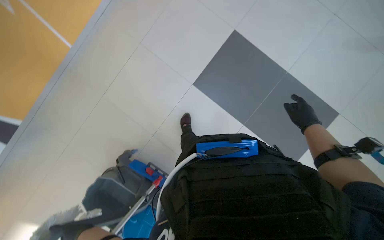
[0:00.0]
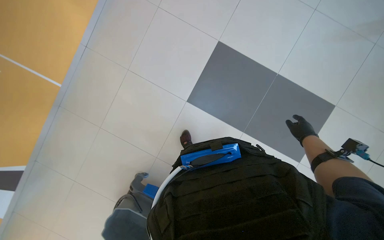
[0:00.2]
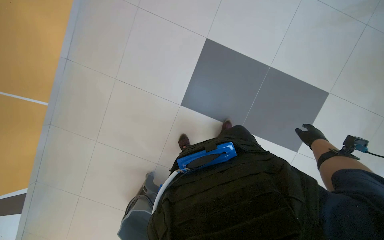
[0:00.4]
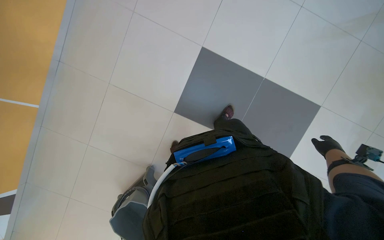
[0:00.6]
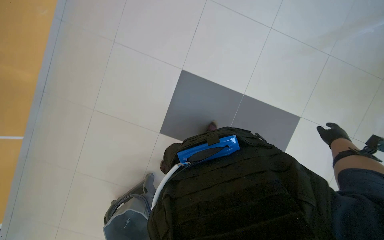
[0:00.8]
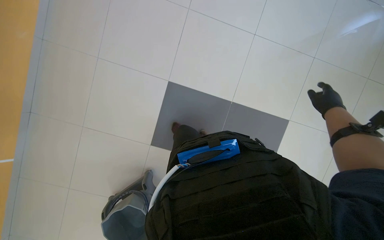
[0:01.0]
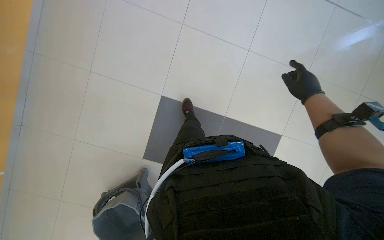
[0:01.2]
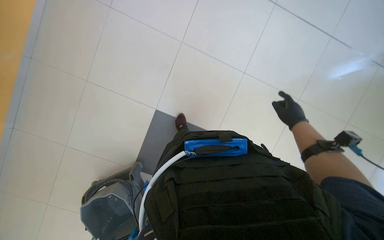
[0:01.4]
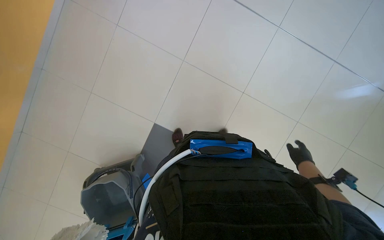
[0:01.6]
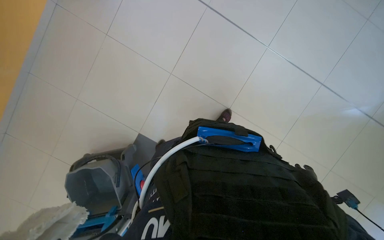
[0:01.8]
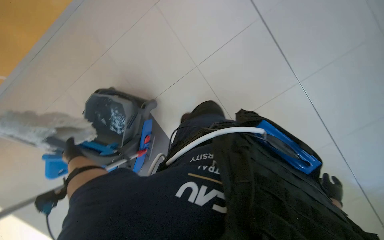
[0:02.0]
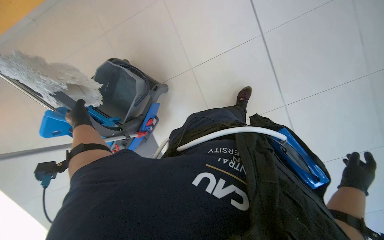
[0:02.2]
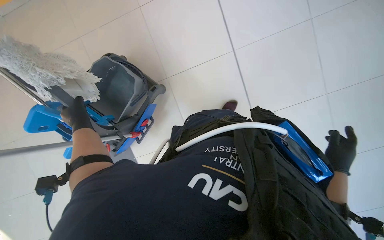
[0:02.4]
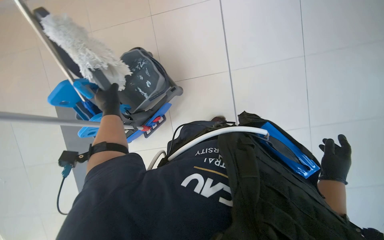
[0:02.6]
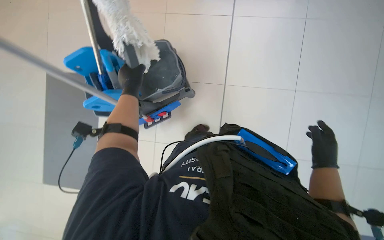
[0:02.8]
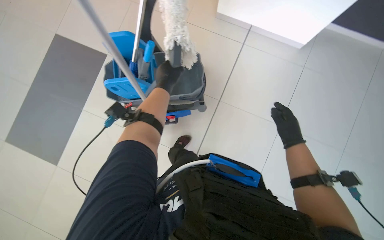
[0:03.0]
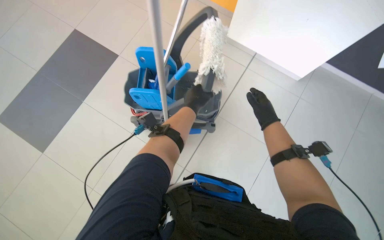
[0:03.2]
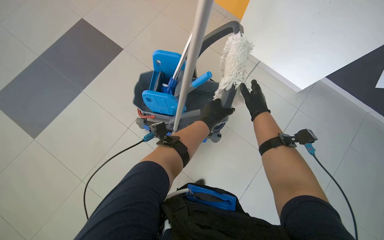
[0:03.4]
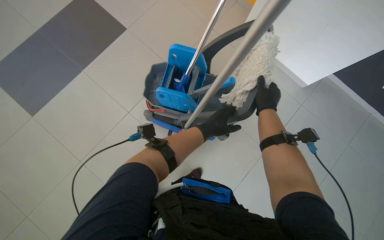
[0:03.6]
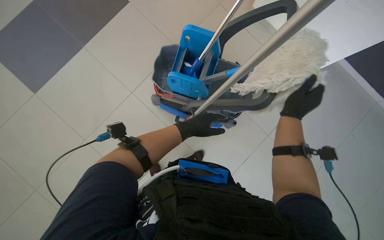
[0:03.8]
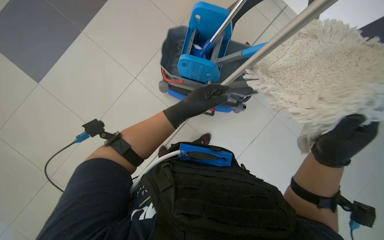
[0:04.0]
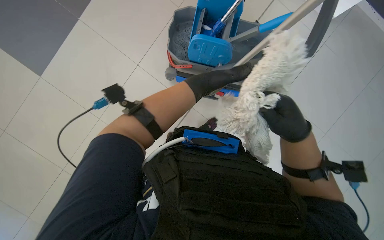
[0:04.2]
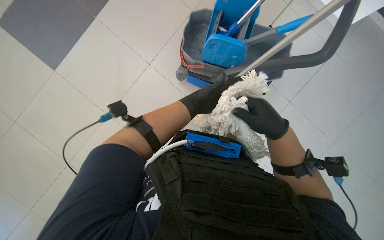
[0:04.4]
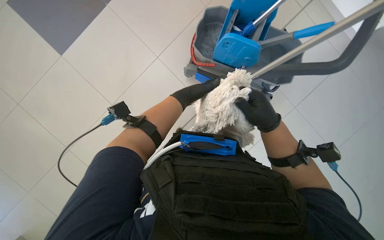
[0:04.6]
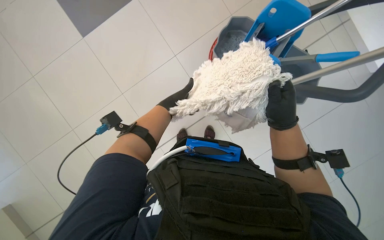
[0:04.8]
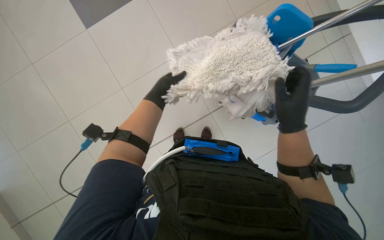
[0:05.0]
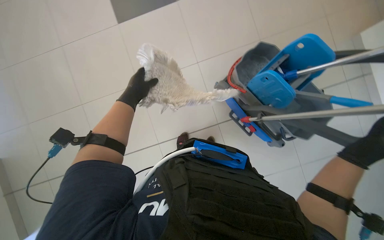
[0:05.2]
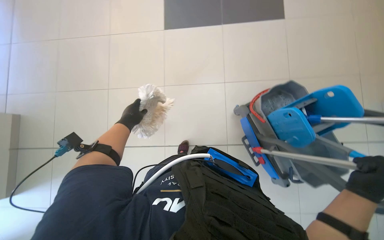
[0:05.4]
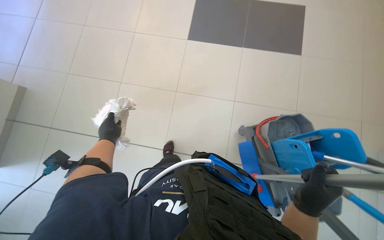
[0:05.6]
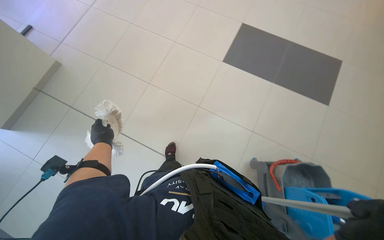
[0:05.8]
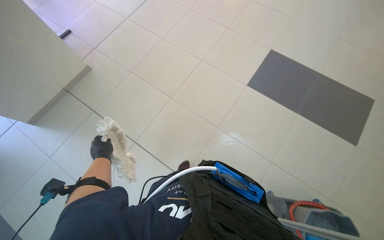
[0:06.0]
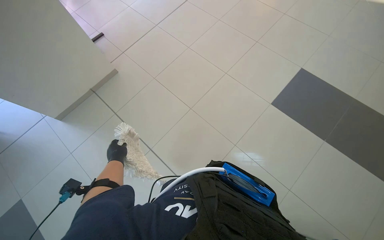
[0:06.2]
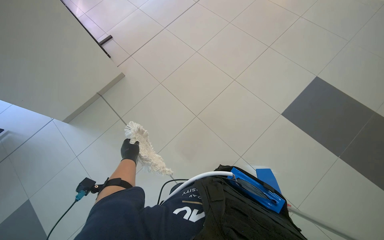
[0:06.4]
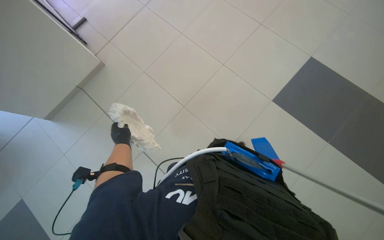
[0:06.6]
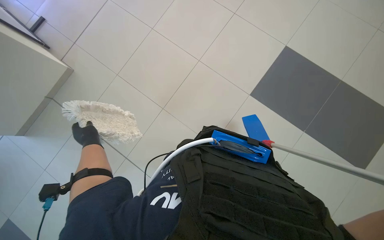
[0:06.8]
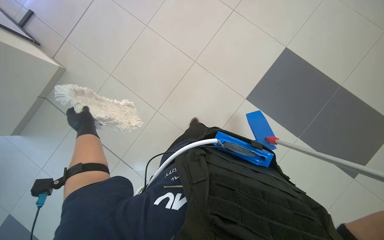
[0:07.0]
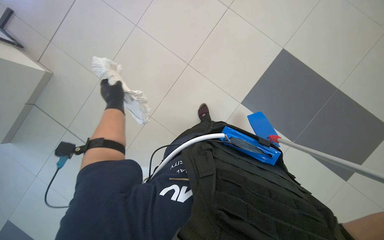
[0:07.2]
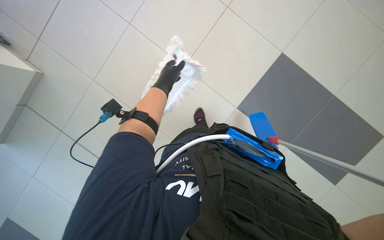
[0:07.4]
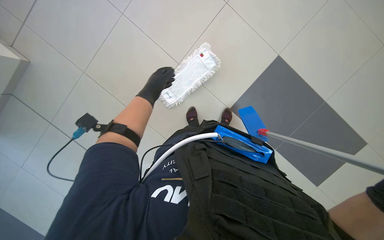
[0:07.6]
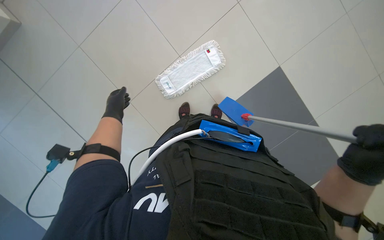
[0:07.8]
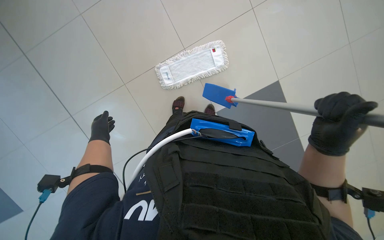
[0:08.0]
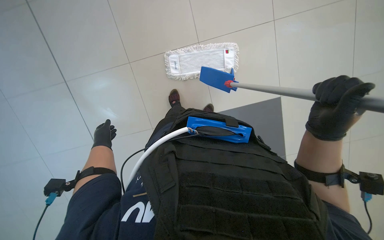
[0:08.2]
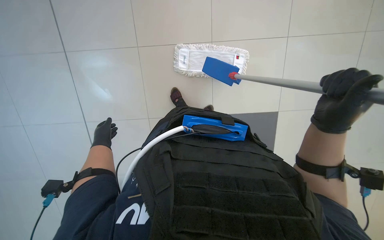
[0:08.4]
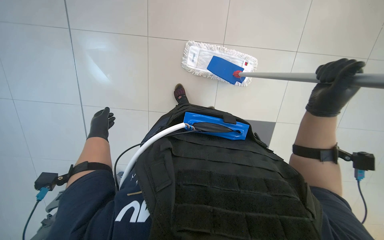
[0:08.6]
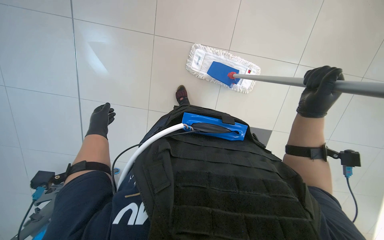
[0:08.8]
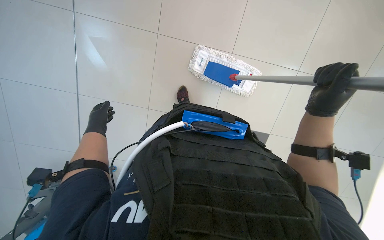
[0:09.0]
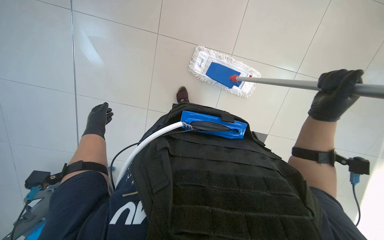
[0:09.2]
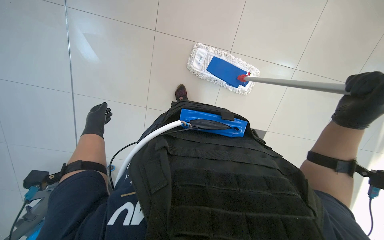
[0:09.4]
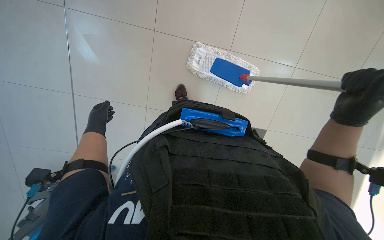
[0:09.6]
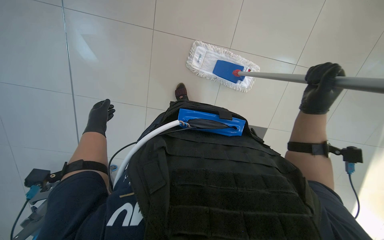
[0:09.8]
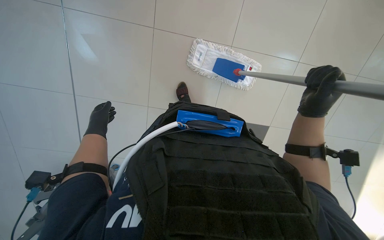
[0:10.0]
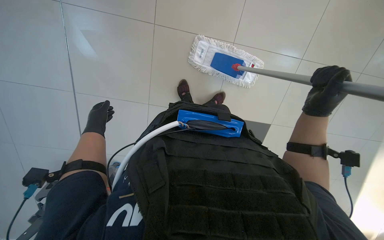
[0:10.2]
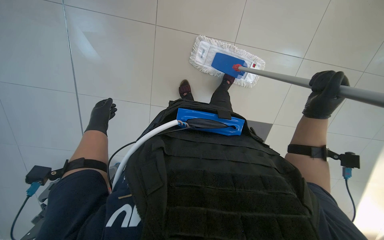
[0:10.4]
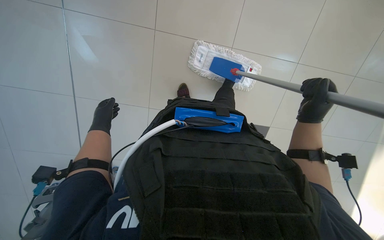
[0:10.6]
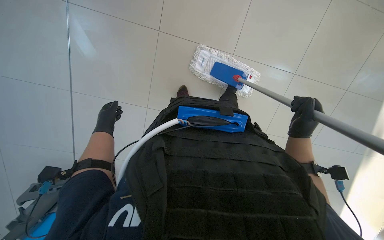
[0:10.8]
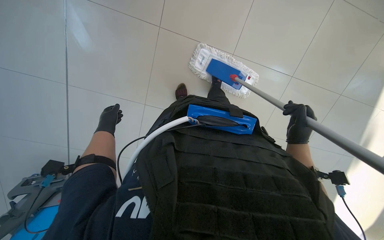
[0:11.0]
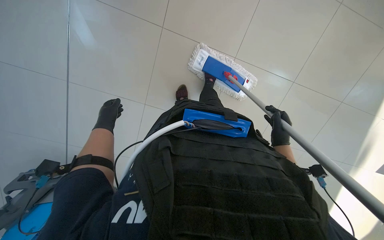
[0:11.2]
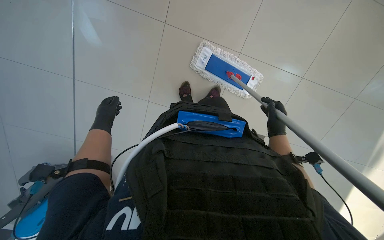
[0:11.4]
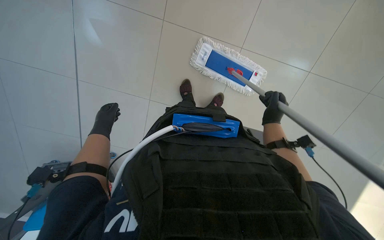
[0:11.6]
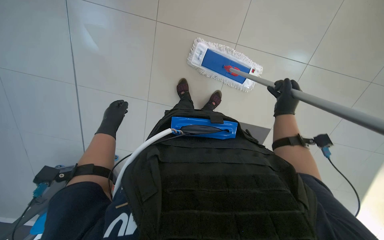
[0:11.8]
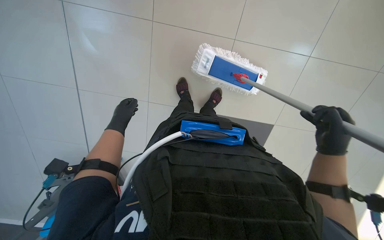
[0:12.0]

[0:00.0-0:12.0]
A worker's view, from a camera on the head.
Job: mopping floor.
The whole recording: Mopping floor. The worker mops the floor with a blue mop, periodically wringing it out.
0:00.0 to 0:01.6: The right hand is displaced farther from the camera by some 10 cm.
0:01.6 to 0:03.0: The scene turns roughly 65 degrees clockwise in the picture.
0:03.0 to 0:04.4: The left hand shifts roughly 10 cm to the right, and reaches about 20 cm down the picture, then returns.
0:06.0 to 0:07.6: The left hand shifts some 25 cm up the picture and to the right.
0:07.6 to 0:09.0: The view tips downward by about 15 degrees. The left hand is displaced to the left and down the picture by some 30 cm.
0:09.0 to 0:10.4: The hands make small movements and keep their place.
0:10.4 to 0:12.0: The left hand travels to the right by some 10 cm. Meanwhile the right hand reaches some 15 cm farther from the camera, then returns.

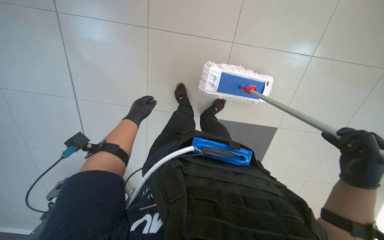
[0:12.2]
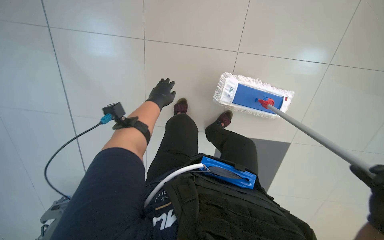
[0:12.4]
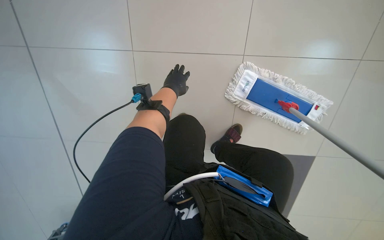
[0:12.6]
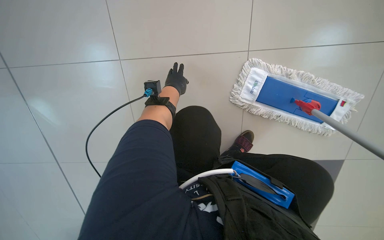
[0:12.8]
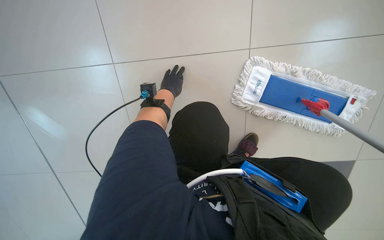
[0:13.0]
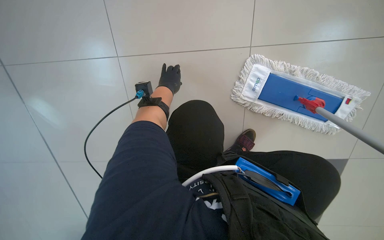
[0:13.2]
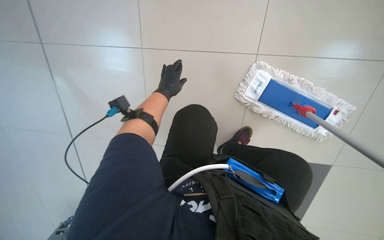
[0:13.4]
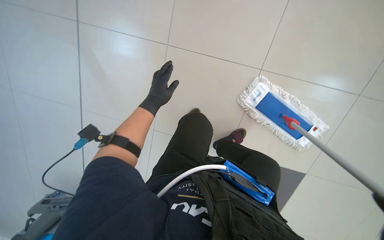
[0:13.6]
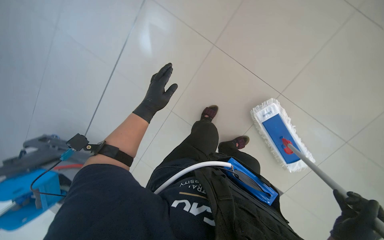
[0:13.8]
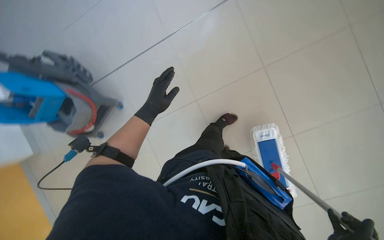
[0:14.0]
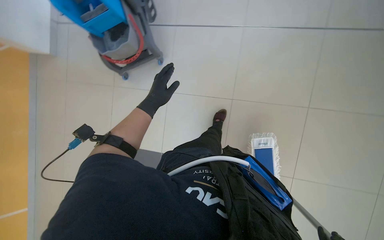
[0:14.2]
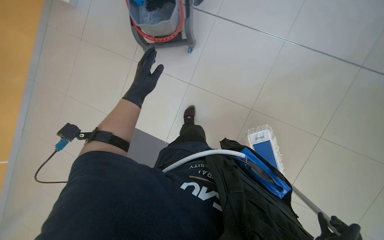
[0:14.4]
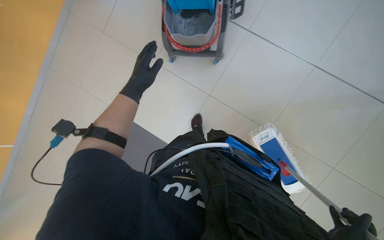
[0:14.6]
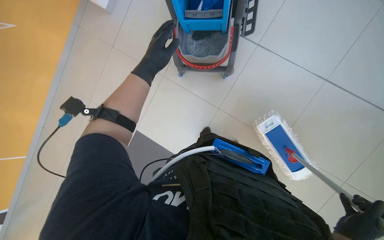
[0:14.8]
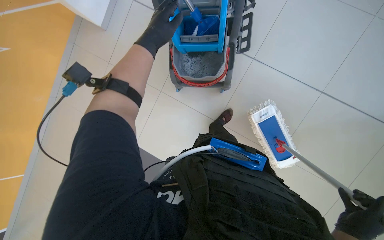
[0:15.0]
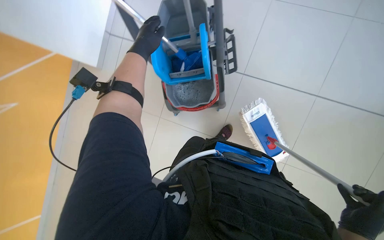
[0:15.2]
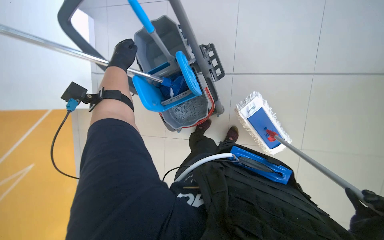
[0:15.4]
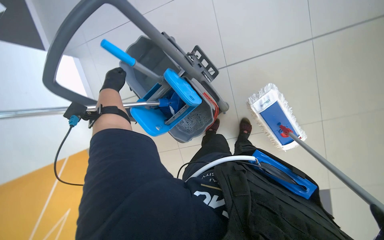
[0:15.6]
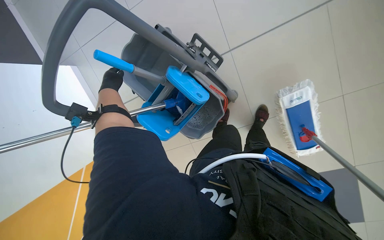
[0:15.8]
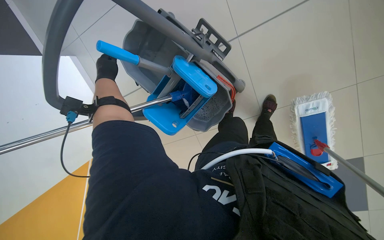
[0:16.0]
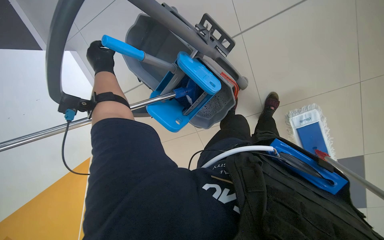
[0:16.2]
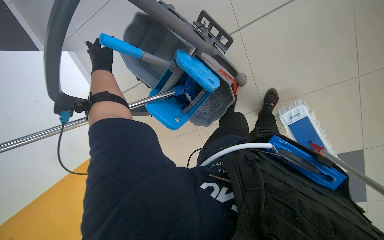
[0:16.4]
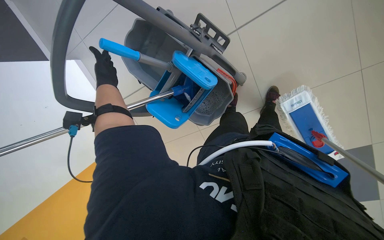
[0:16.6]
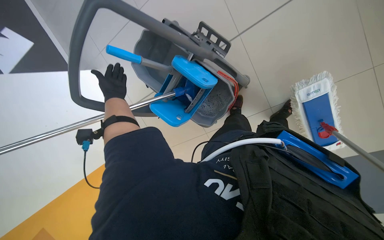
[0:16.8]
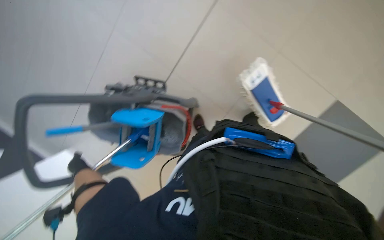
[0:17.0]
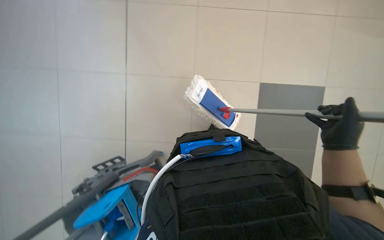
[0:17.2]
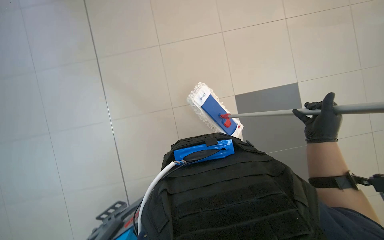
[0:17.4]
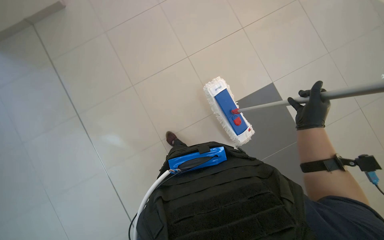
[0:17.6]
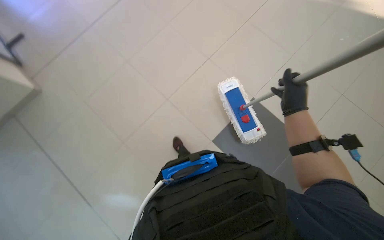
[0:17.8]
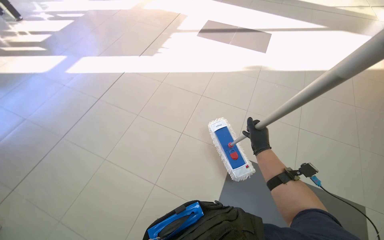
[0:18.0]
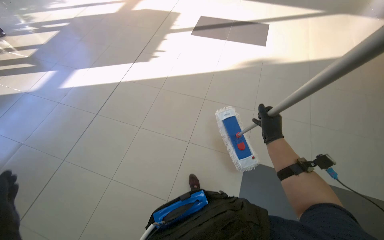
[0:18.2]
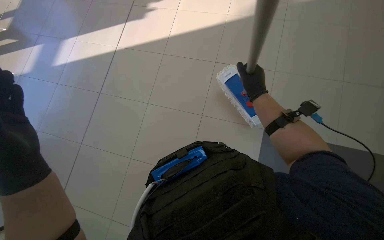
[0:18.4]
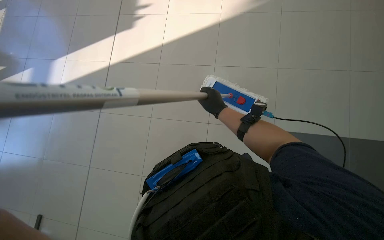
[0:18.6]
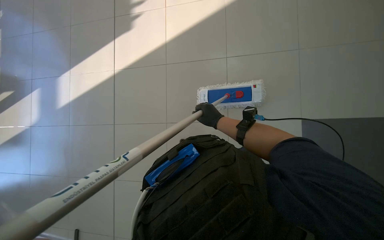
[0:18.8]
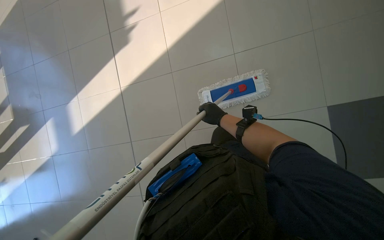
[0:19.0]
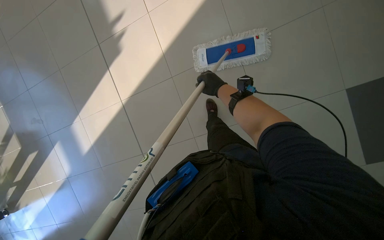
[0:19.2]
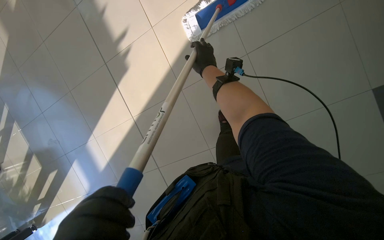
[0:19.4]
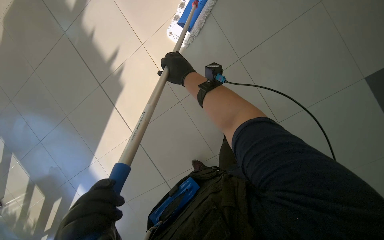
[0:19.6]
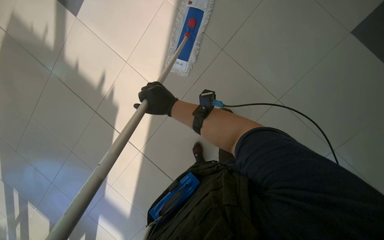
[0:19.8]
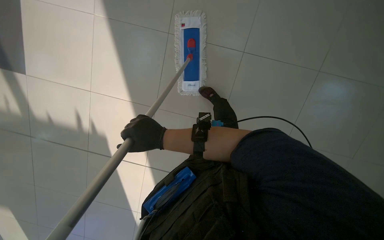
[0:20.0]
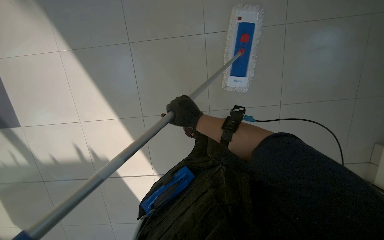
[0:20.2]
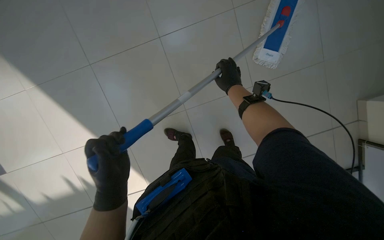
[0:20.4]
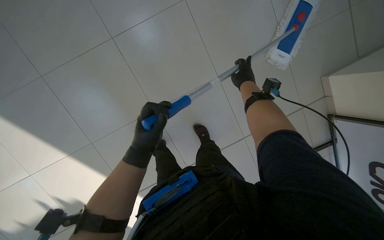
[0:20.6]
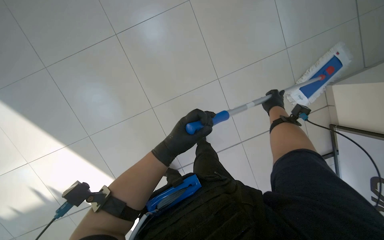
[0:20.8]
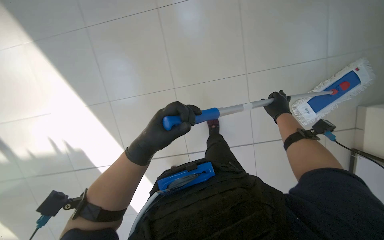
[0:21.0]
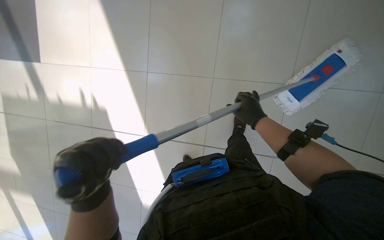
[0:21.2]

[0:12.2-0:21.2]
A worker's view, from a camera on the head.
Job: mopping floor.
The whole recording: Mopping floor. The worker mops the floor with a blue mop, periodically wringing it out.
0:13.8 to 0:15.2: Everything in view rotates some 40 degrees clockwise.
0:15.2 to 0:16.6: The left hand travels to the left by roughly 20 cm.
0:16.6 to 0:18.2: The wearer looks some 25 degrees further upward. Everything in view rotates roughly 45 degrees counterclockwise.
0:18.2 to 0:19.8: The view tilts about 20 degrees downward. The scene rotates counterclockwise by roughly 35 degrees. The right hand moves to the left and nearer to the camera, some 35 cm.
0:19.8 to 0:21.2: The right hand travels to the right by some 15 cm.
